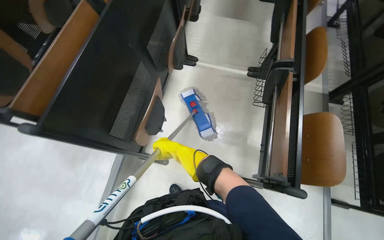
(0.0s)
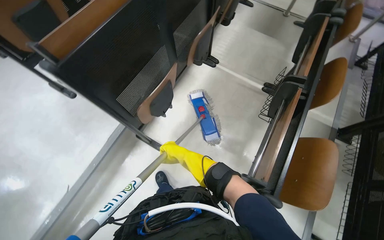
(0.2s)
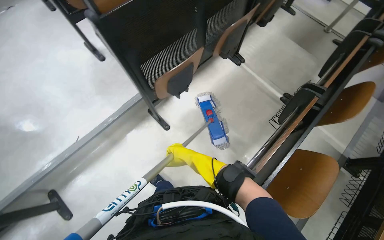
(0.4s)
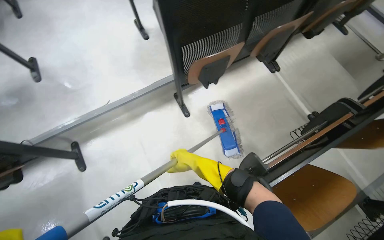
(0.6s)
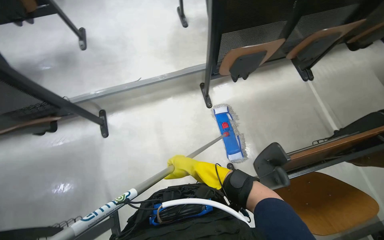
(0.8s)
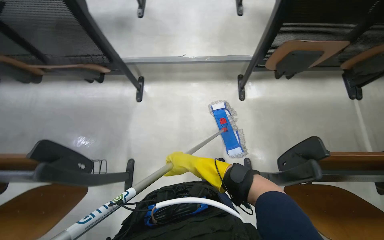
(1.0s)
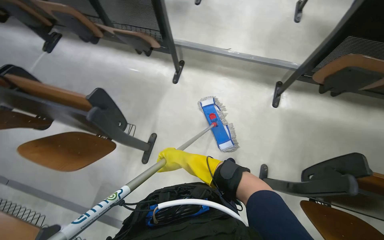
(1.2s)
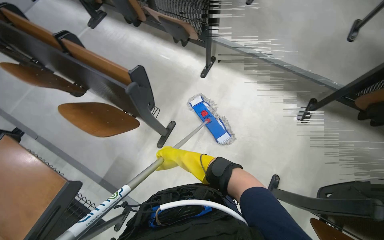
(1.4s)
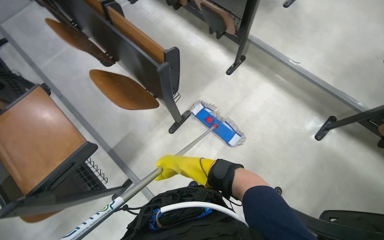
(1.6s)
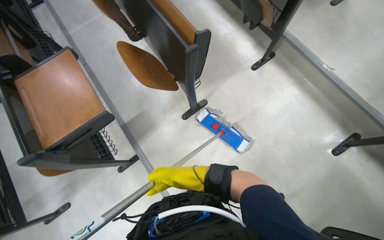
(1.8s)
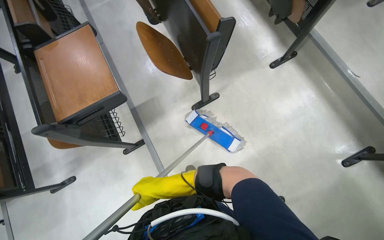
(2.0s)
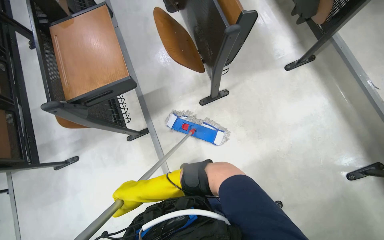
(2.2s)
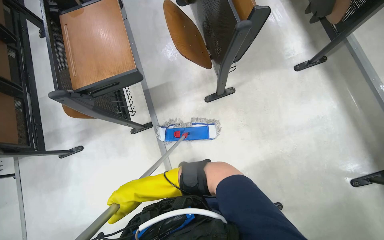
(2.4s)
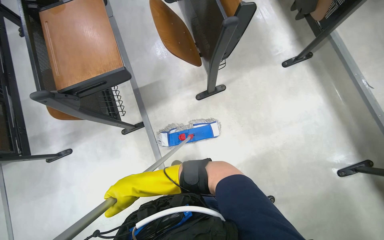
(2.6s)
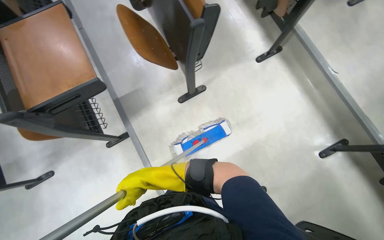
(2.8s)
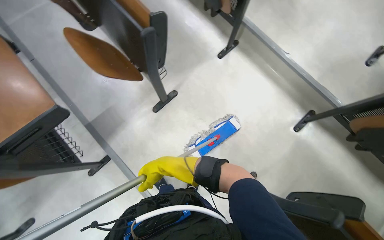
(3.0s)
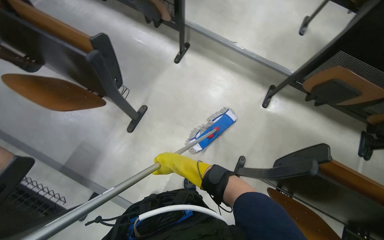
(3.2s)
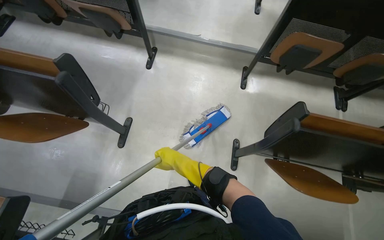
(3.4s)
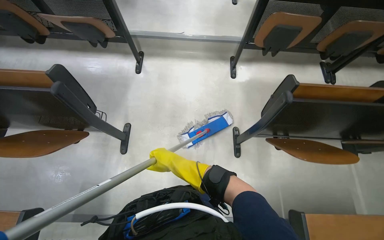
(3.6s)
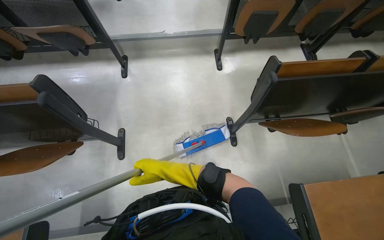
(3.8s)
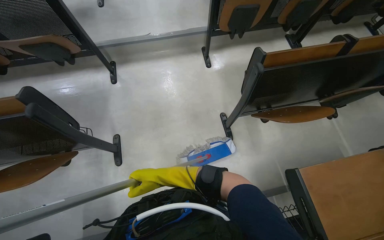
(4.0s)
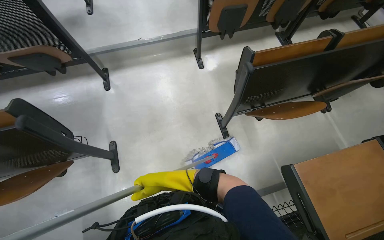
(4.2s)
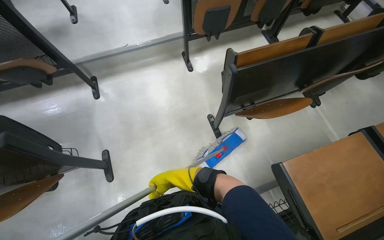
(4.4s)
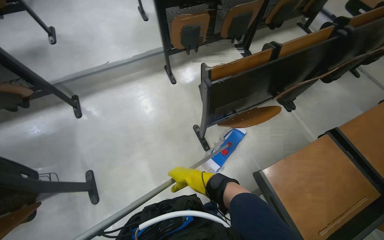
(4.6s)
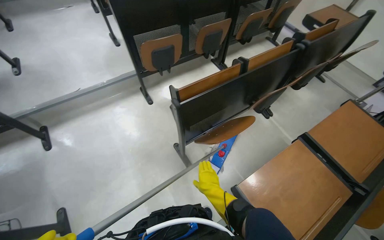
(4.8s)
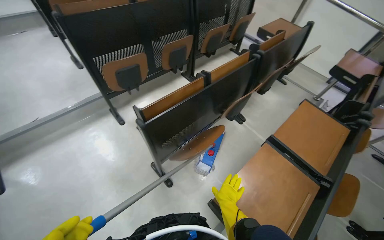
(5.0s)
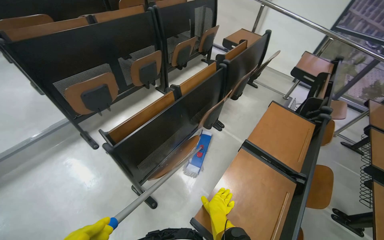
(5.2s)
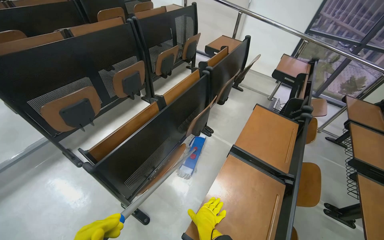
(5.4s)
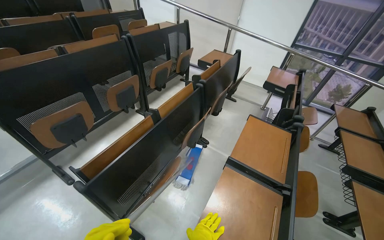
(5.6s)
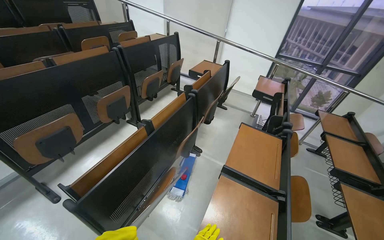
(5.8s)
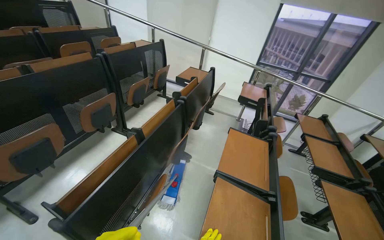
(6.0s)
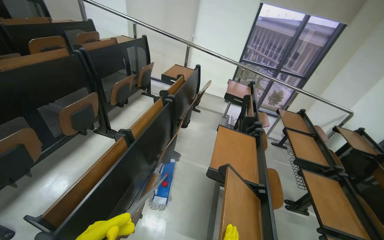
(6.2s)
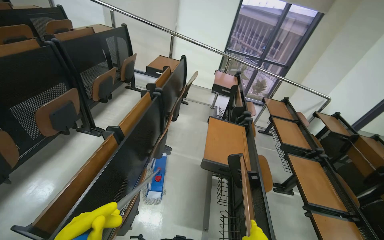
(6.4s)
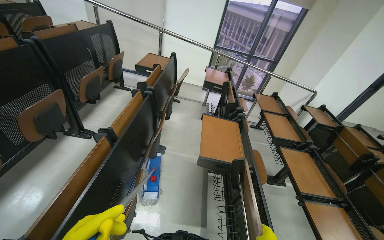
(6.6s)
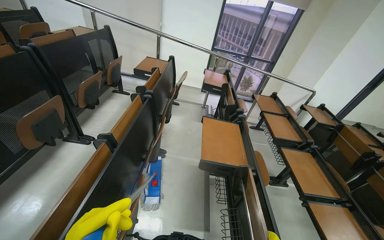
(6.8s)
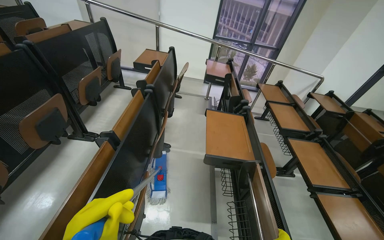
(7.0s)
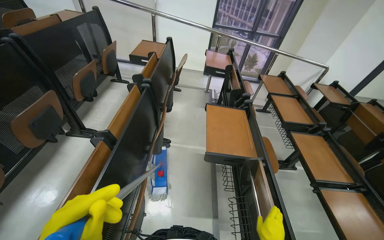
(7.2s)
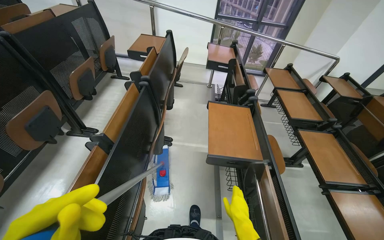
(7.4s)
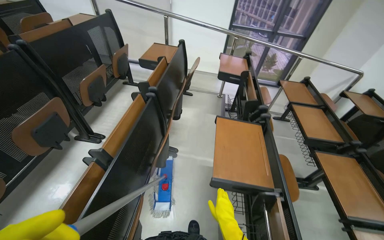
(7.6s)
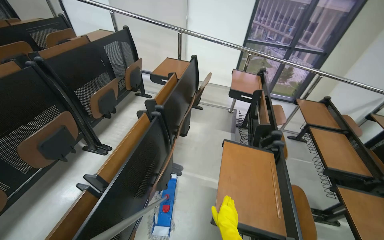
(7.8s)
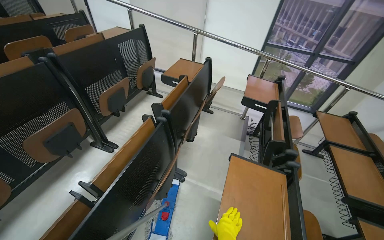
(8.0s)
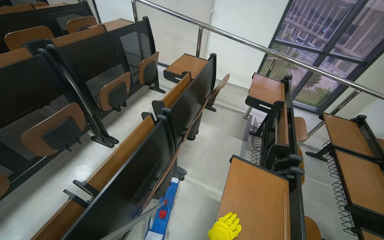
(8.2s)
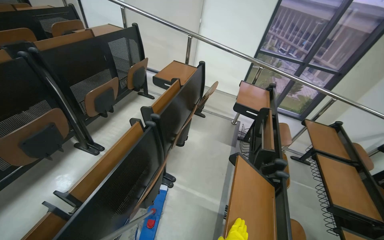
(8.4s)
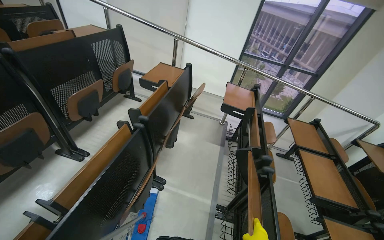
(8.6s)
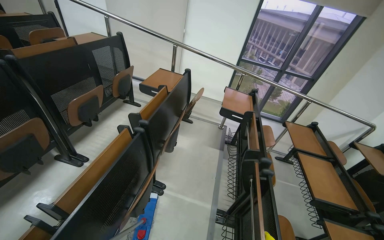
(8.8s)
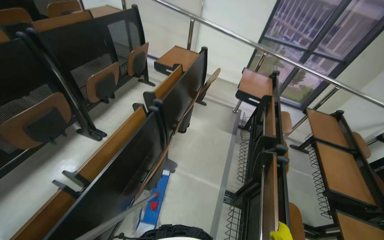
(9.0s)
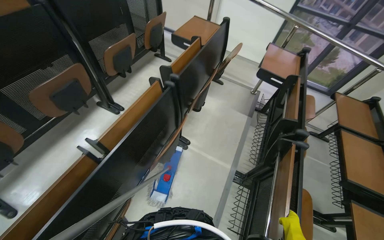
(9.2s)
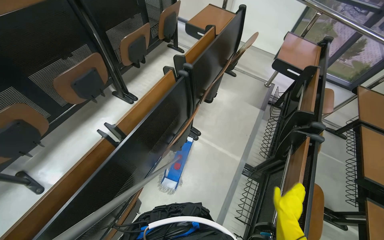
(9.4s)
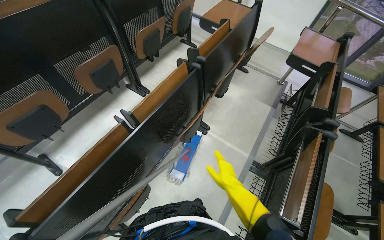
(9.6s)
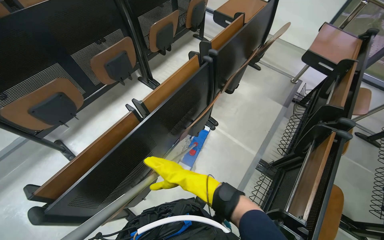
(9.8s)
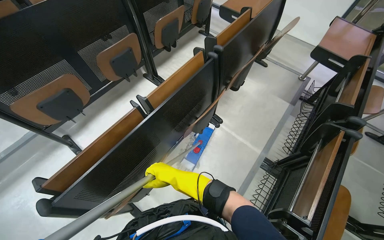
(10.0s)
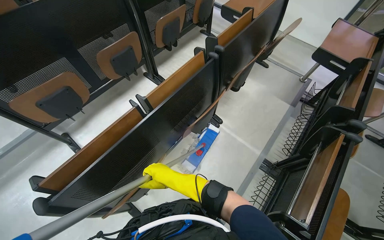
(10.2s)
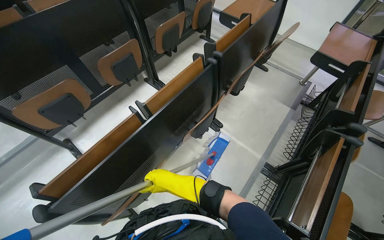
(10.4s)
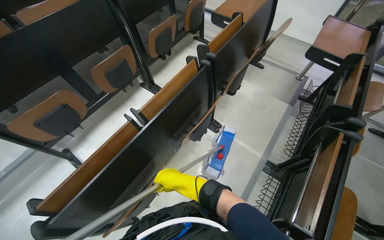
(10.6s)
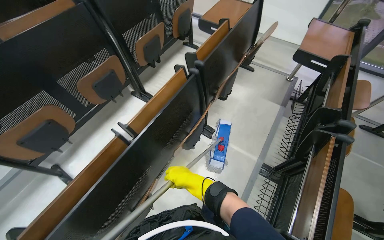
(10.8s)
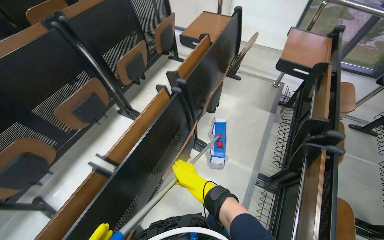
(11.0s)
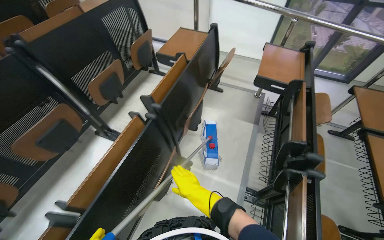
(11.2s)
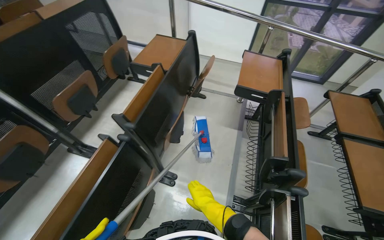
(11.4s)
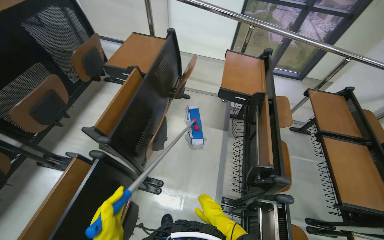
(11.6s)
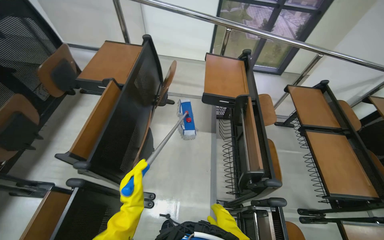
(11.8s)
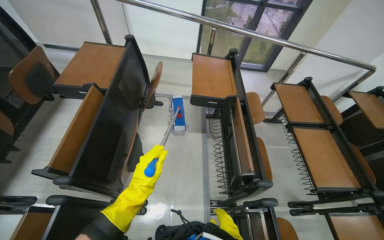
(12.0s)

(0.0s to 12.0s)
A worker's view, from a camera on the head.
Job: mopping floor.
The whole recording: Mopping lecture hall floor. The worker washes the mop, then mops the floor of the lecture hall, moving between rows of desks.
0.0s - 1.6s: The wearer moves some 70 cm. The wearer looks approximately 115 degrees further to the left.
3.0s - 4.4s: The wearer looks approximately 65 degrees further to the right.
4.4s - 6.0s: The head turns to the right by approximately 50 degrees. The view tilts some 25 degrees upward.
9.0s - 10.4s: The wearer's head swings about 20 degrees to the left.
10.4s - 12.0s: The camera is carried some 60 cm. The wearer looks roughly 40 degrees further to the right.

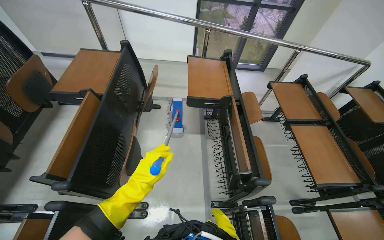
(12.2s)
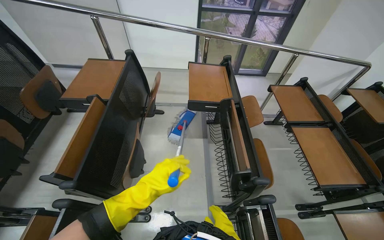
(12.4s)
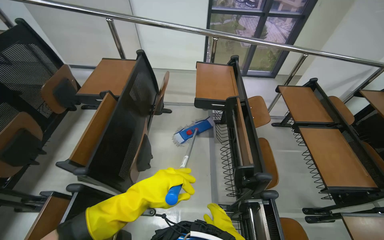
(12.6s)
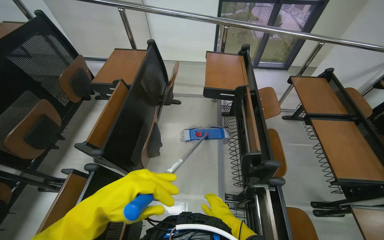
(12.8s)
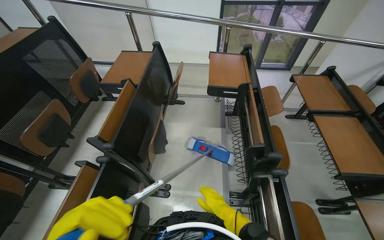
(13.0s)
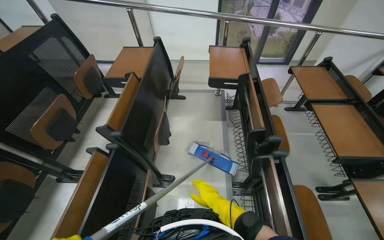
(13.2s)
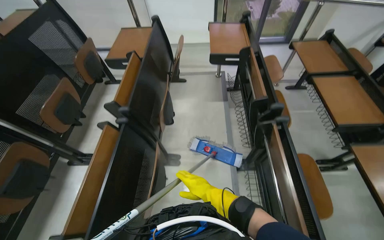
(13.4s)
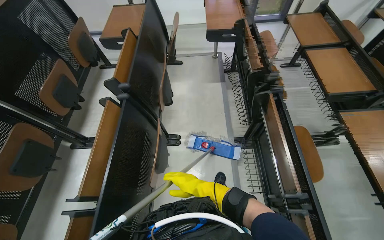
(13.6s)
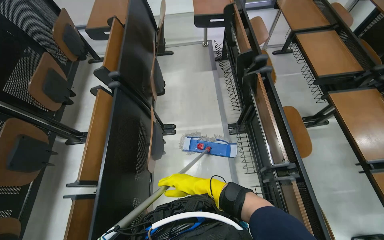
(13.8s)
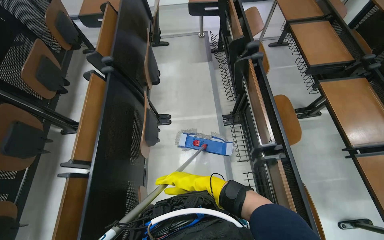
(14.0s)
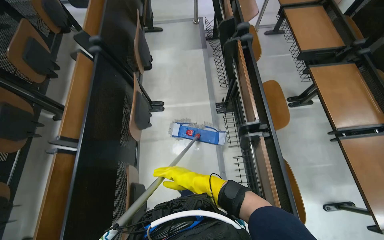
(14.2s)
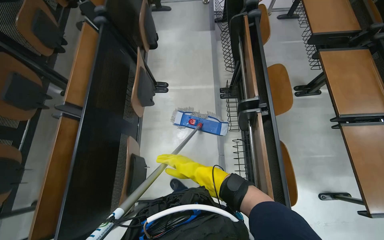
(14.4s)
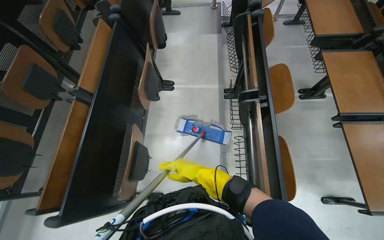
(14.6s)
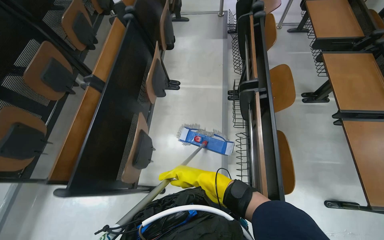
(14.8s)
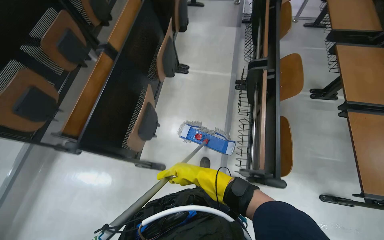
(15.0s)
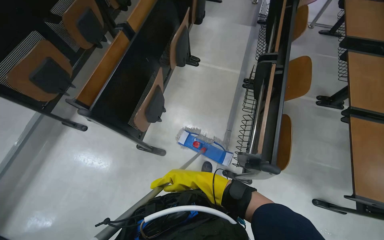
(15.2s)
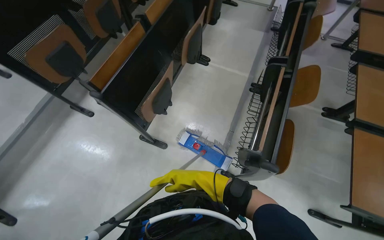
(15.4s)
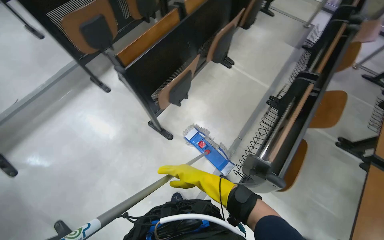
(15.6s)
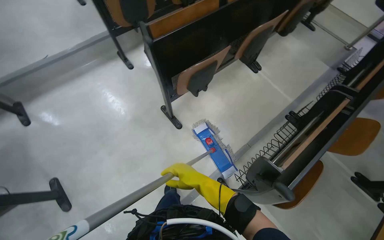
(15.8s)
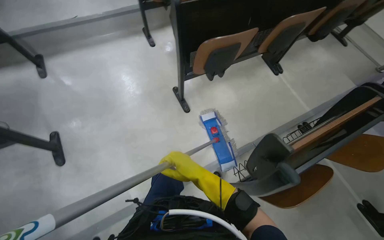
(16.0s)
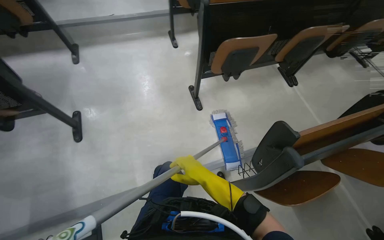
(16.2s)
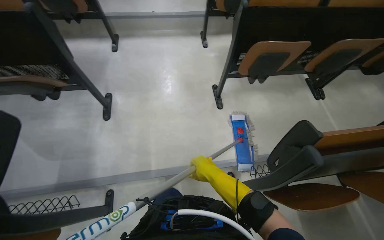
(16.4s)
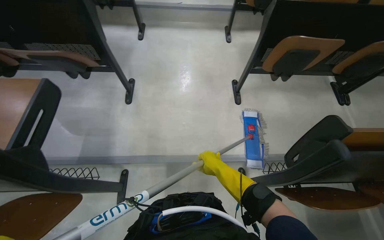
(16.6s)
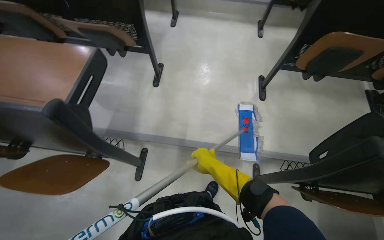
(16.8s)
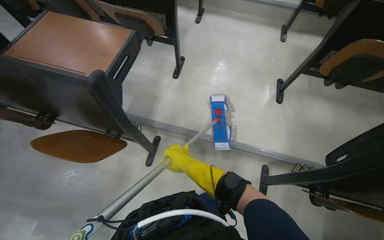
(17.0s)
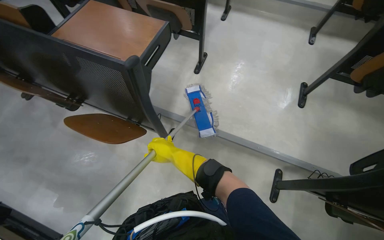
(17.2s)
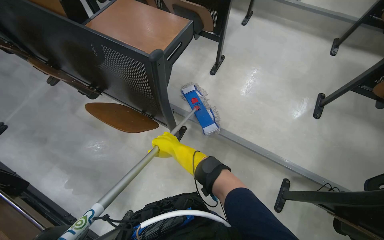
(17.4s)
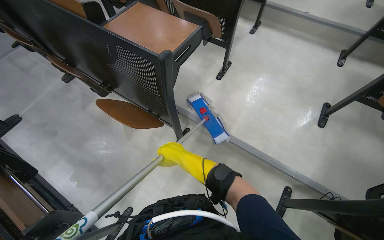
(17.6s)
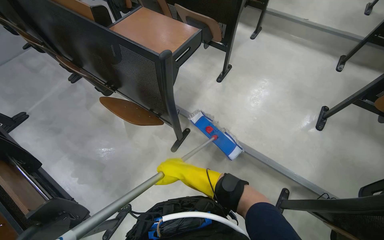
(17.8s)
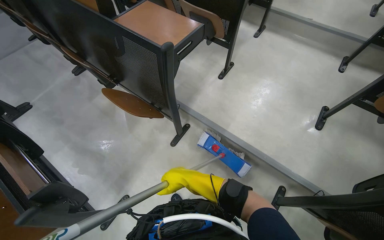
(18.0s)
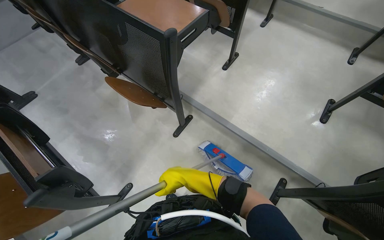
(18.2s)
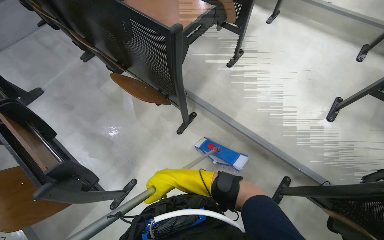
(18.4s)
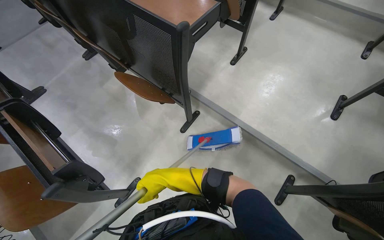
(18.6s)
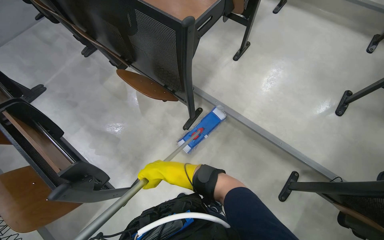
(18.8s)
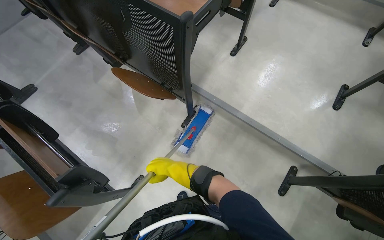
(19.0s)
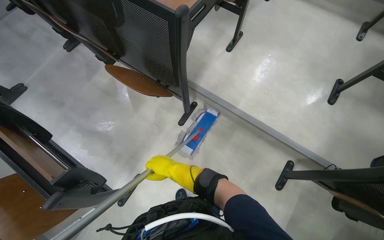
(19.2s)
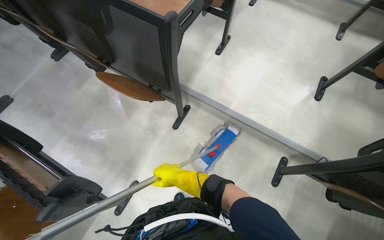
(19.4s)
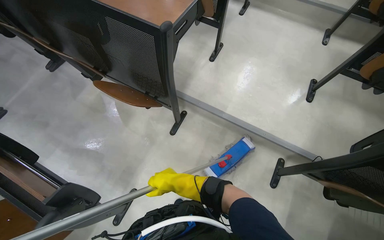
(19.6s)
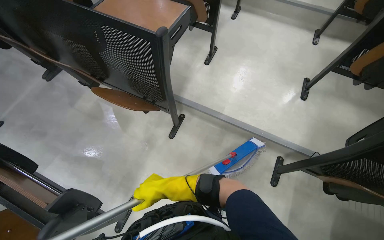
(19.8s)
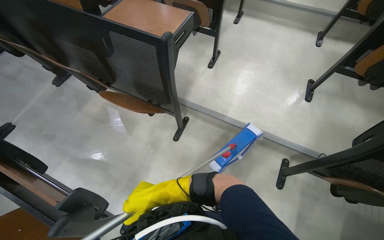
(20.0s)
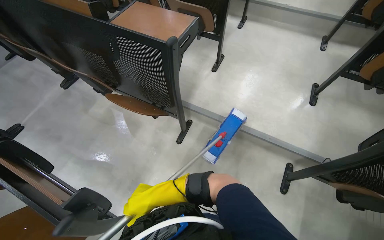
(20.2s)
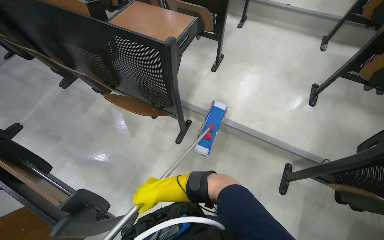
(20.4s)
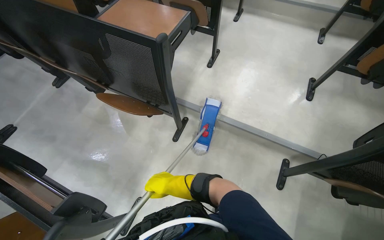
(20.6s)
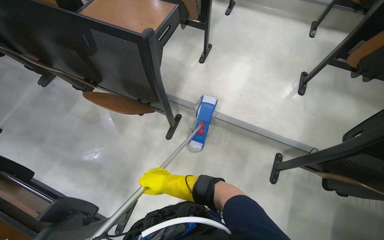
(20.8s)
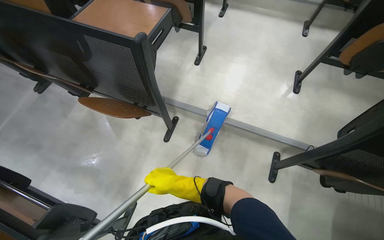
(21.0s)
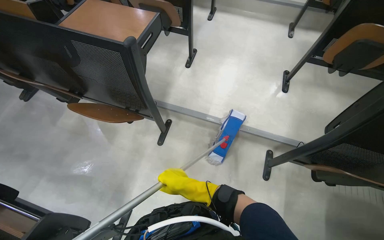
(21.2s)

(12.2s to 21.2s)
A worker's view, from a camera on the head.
Job: mopping floor.
The whole recording: Mopping lecture hall floor. The worker washes the mop, then mops the floor of the lecture hall, moving between rows of desks.
12.2s - 13.8s: The wearer moves approximately 50 cm.
13.8s - 15.2s: The camera travels about 70 cm.
15.2s - 16.6s: The wearer moves approximately 40 cm. The wearer looks some 70 degrees further to the left.
16.6s - 18.2s: The wearer moves approximately 40 cm. The wearer's head swings roughly 40 degrees to the left.
18.2s - 19.8s: The right hand travels to the left by roughly 15 cm.
19.8s - 21.2s: The right hand goes about 15 cm to the right.
